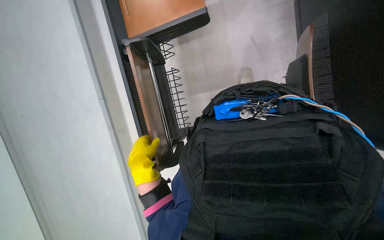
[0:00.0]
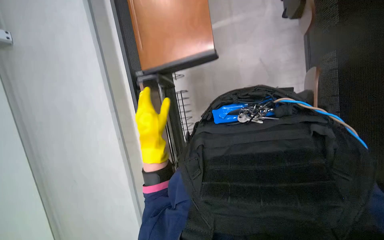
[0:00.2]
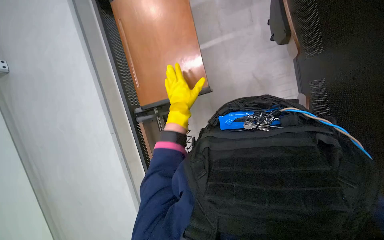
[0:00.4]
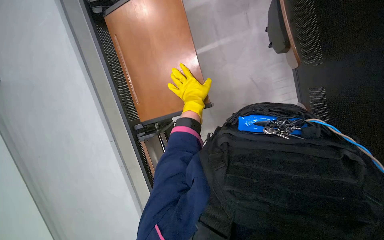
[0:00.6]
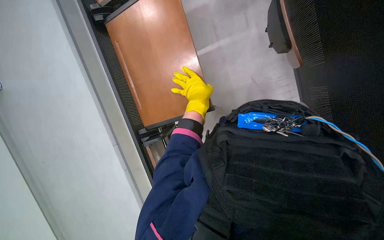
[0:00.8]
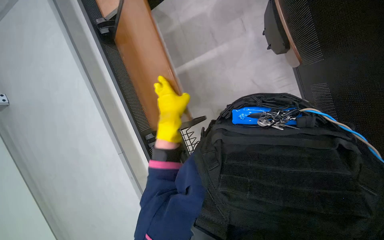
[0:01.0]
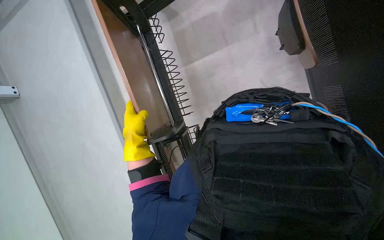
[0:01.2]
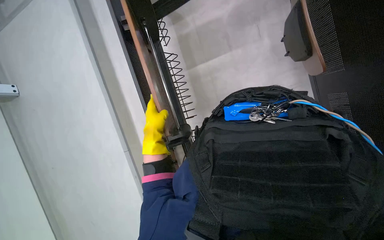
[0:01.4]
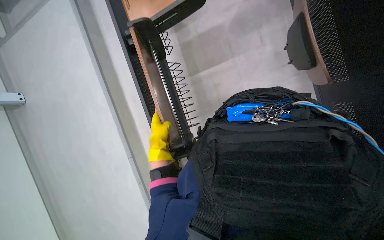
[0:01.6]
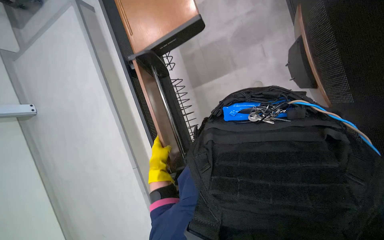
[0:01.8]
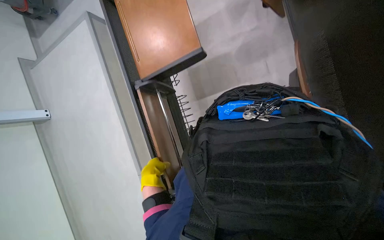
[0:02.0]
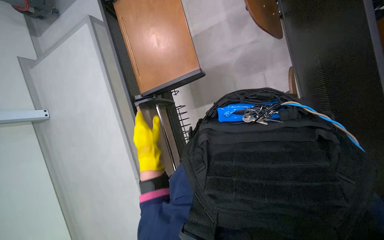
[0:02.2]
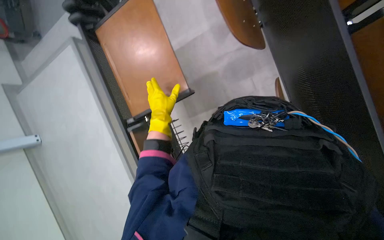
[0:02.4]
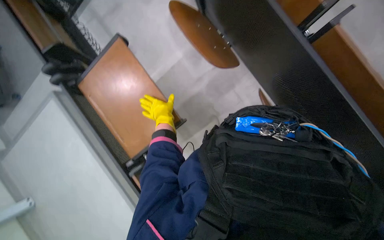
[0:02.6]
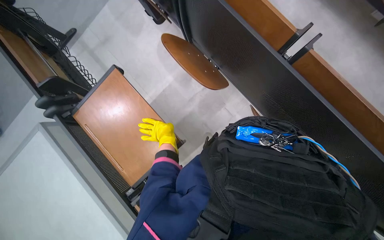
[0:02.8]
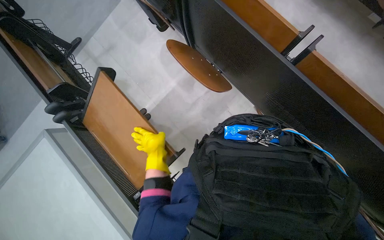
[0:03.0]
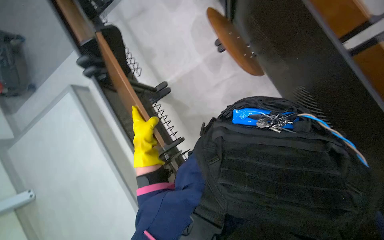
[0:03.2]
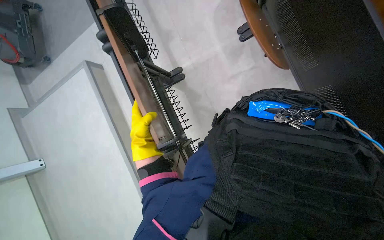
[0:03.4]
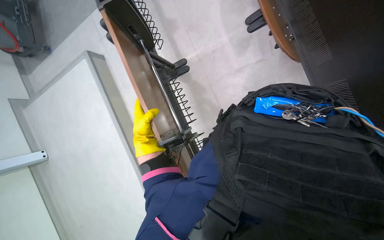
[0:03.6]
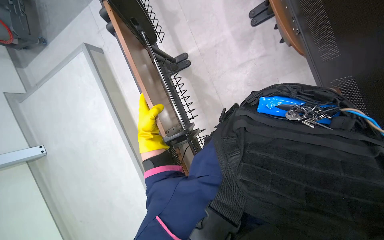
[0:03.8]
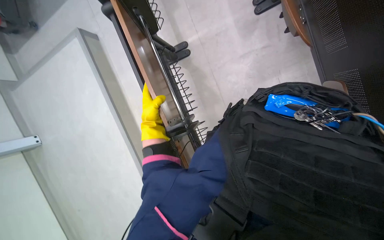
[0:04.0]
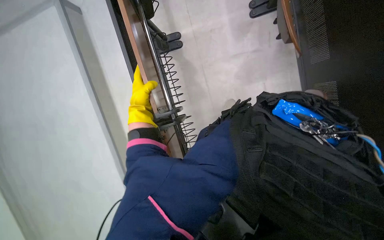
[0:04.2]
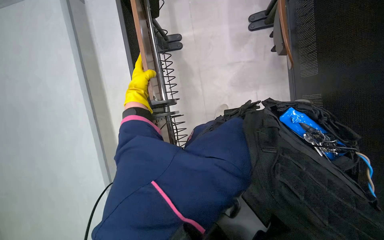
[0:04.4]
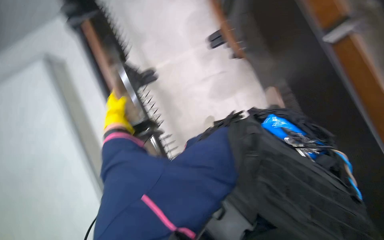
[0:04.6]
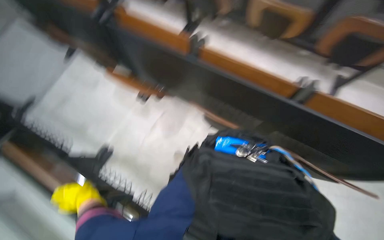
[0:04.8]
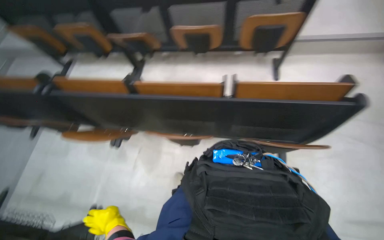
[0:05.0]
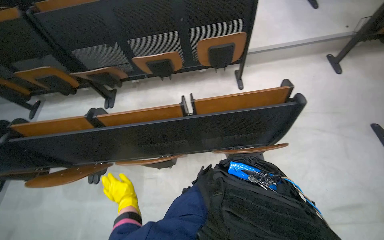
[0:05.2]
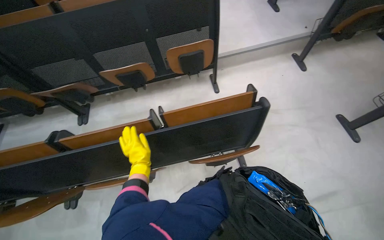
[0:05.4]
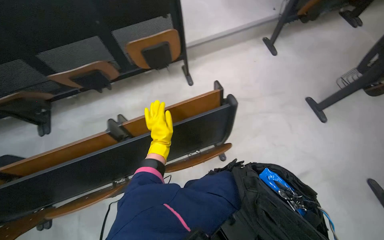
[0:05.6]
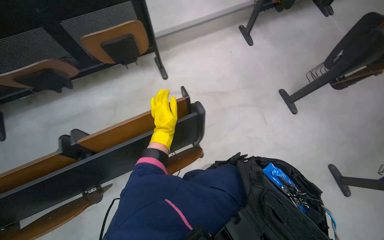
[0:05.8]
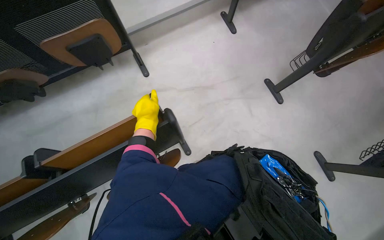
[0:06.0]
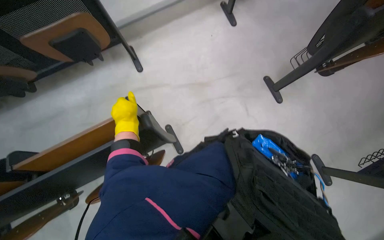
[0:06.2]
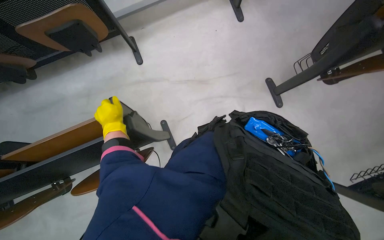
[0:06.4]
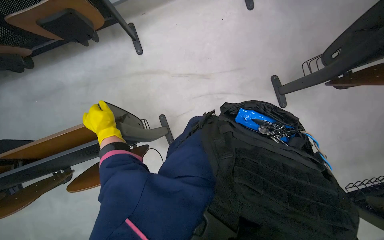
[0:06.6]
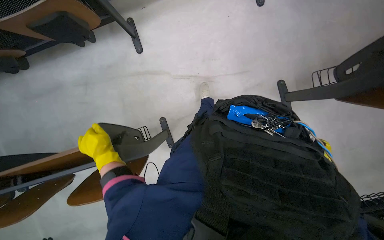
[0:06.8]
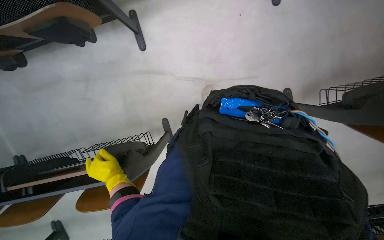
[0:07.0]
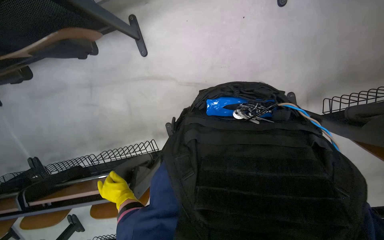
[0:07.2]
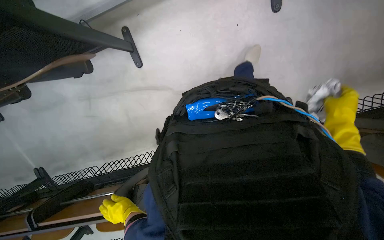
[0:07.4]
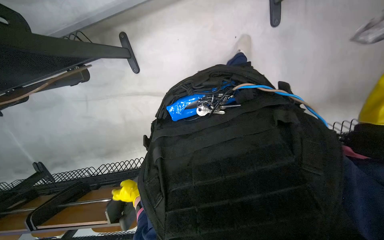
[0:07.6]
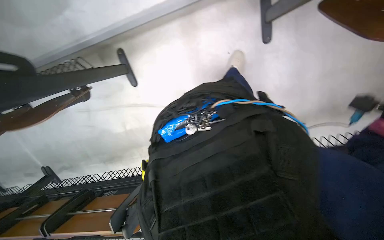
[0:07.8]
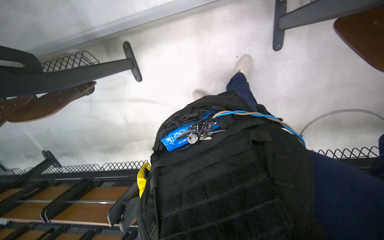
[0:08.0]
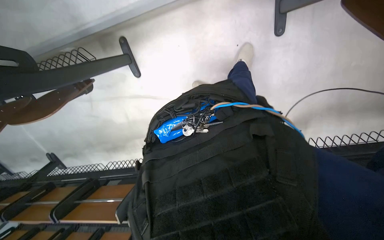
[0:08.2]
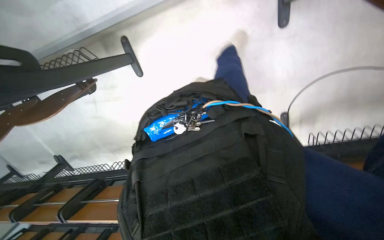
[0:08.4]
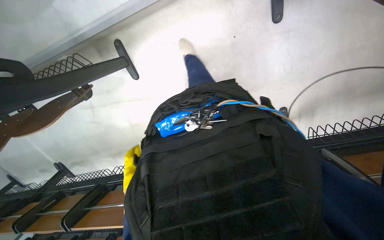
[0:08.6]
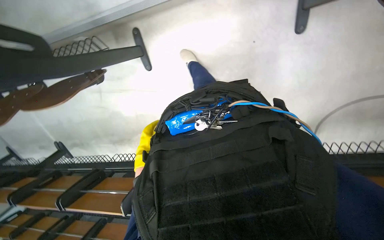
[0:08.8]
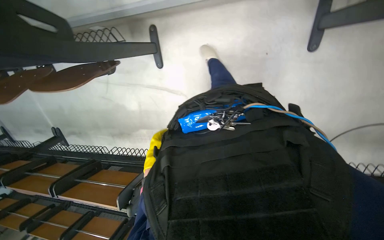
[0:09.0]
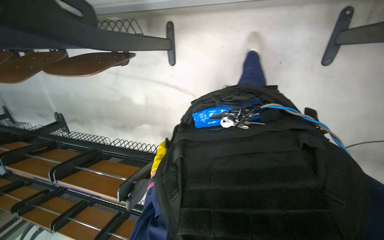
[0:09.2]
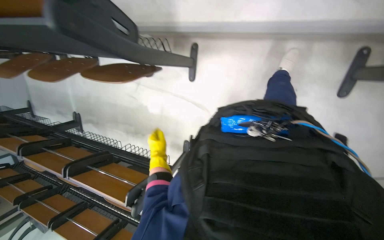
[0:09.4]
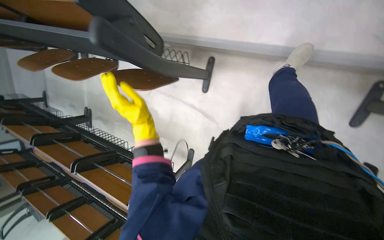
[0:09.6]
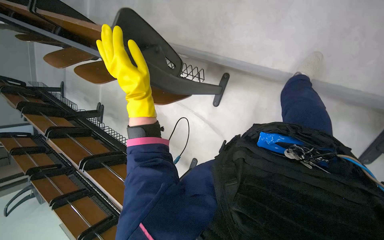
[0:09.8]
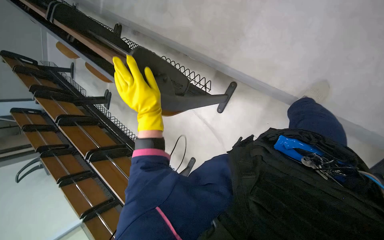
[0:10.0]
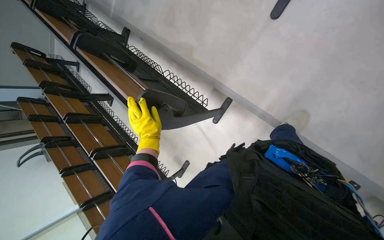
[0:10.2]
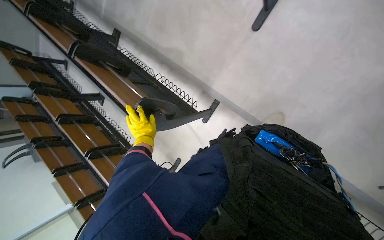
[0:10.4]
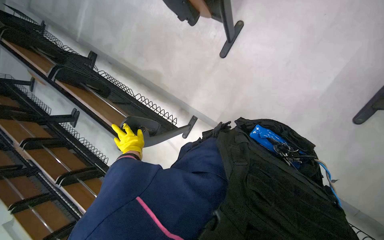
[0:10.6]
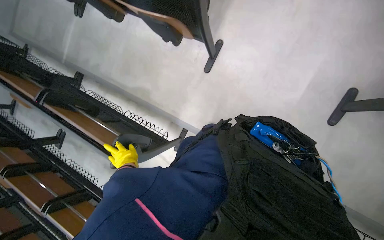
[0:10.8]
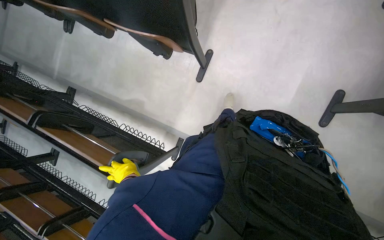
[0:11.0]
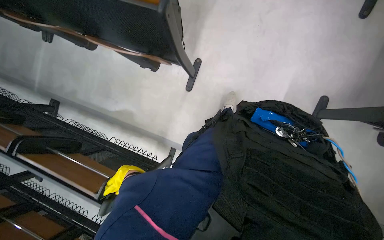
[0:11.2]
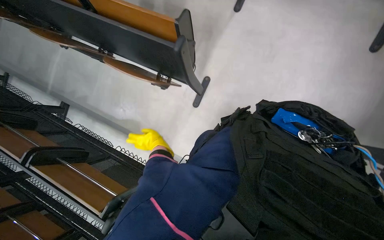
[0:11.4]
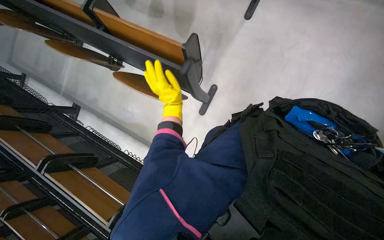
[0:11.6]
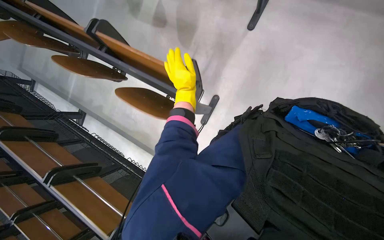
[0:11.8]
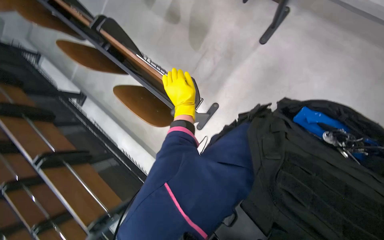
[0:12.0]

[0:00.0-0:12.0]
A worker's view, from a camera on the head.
Job: organizing items.
The whole recording: Folding Lecture Hall Desks. The worker folds the lecture hall desks.
0:00.0 to 0:01.6: The left hand goes approximately 10 cm up the picture.
0:01.6 to 0:03.0: The camera pitches upward, by roughly 35 degrees.
0:03.0 to 0:04.4: The camera pitches downward, by some 15 degrees. The scene turns roughly 35 degrees clockwise in the picture. The left hand heads to the left, covering about 25 cm.
0:04.4 to 0:06.0: The camera travels some 70 cm. The head rotates roughly 55 degrees to the right.
0:06.0 to 0:07.6: The head travels approximately 1 m. The wearer looks roughly 35 degrees further downward.
0:09.0 to 0:10.4: The wearer moves some 60 cm. The scene turns about 40 degrees clockwise in the picture.
0:10.4 to 0:12.0: The camera travels about 60 cm.

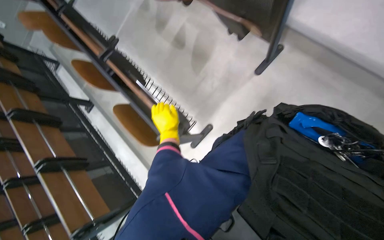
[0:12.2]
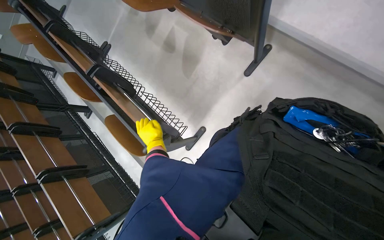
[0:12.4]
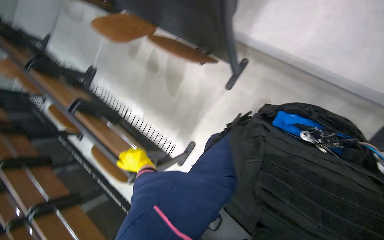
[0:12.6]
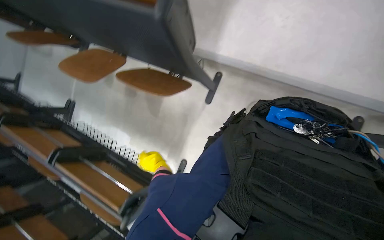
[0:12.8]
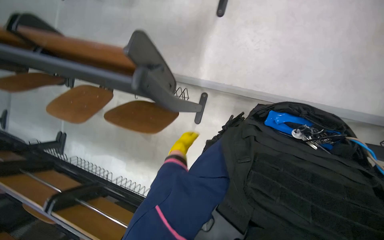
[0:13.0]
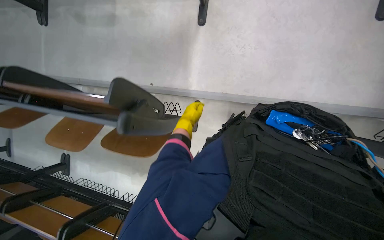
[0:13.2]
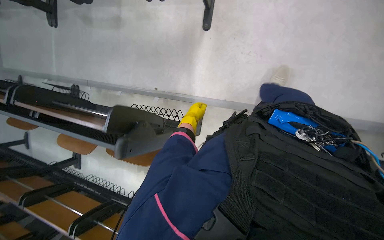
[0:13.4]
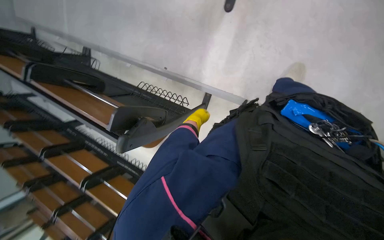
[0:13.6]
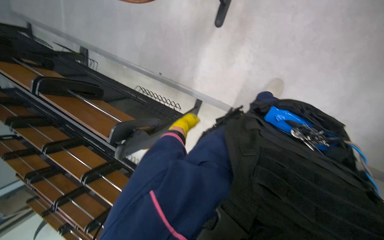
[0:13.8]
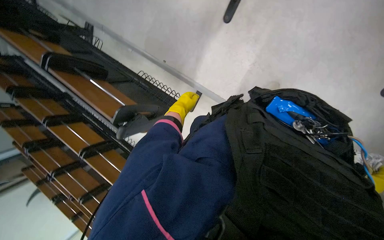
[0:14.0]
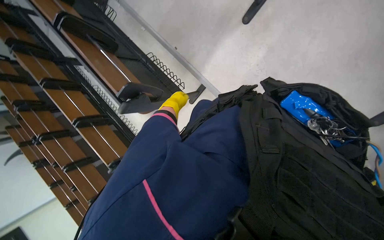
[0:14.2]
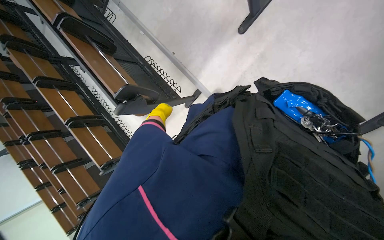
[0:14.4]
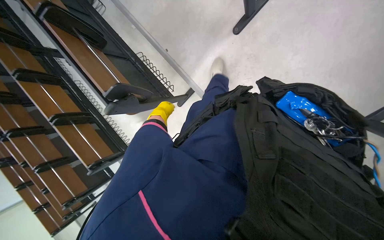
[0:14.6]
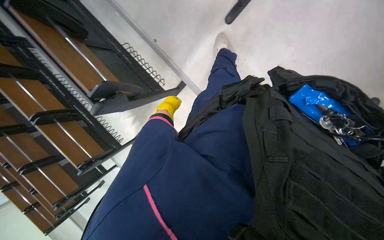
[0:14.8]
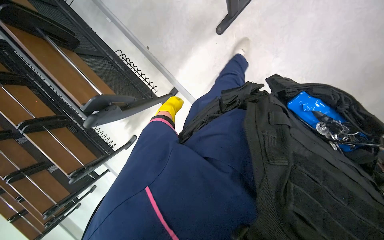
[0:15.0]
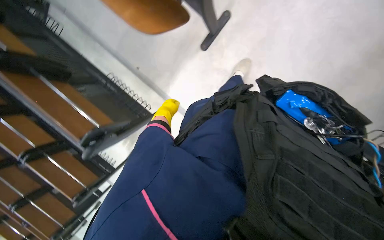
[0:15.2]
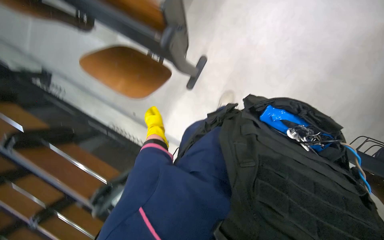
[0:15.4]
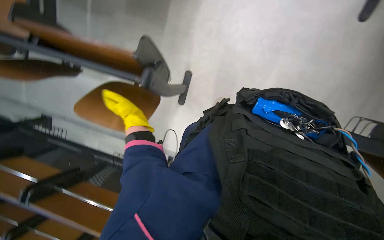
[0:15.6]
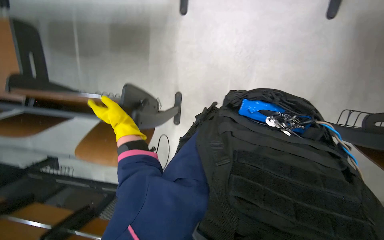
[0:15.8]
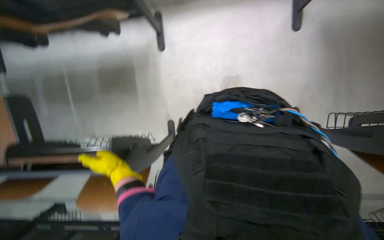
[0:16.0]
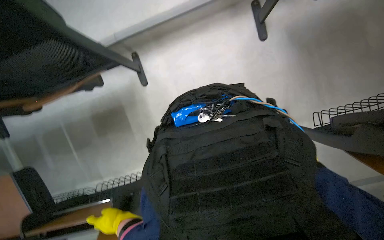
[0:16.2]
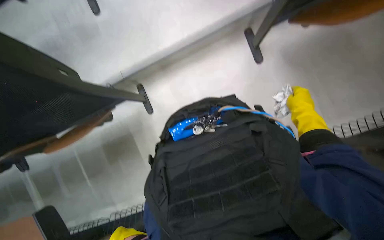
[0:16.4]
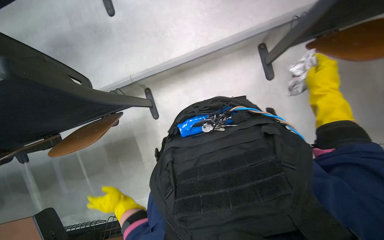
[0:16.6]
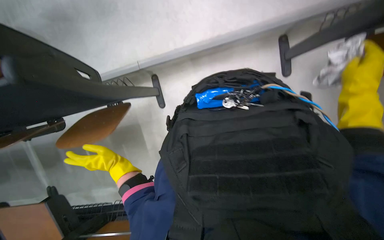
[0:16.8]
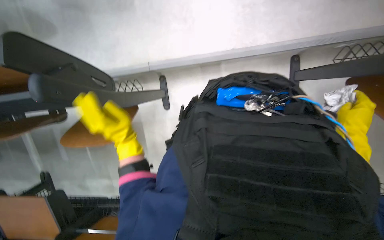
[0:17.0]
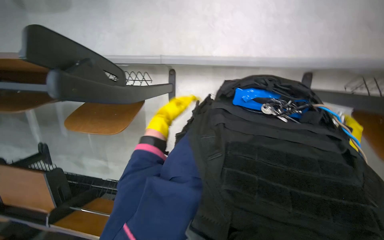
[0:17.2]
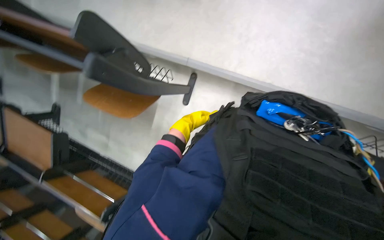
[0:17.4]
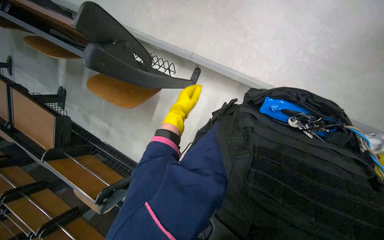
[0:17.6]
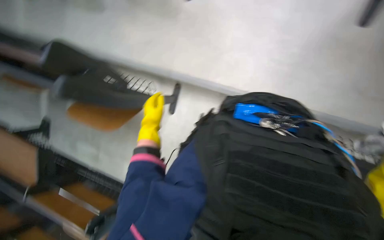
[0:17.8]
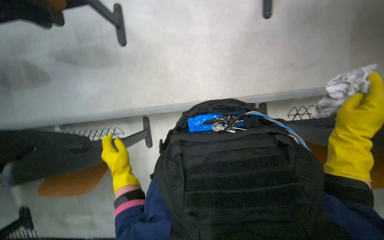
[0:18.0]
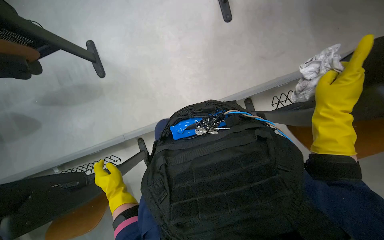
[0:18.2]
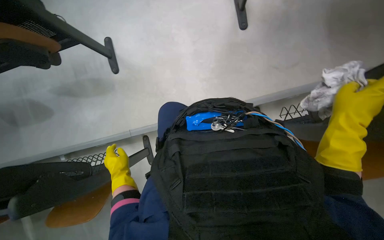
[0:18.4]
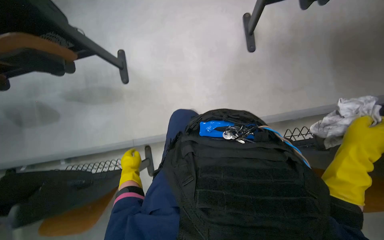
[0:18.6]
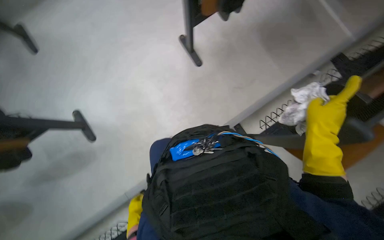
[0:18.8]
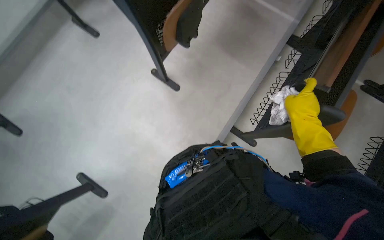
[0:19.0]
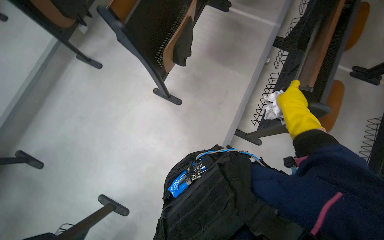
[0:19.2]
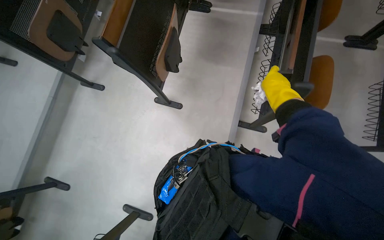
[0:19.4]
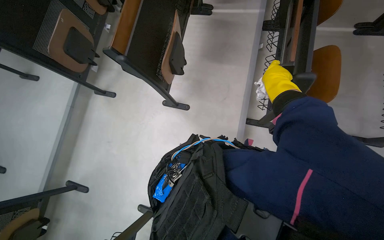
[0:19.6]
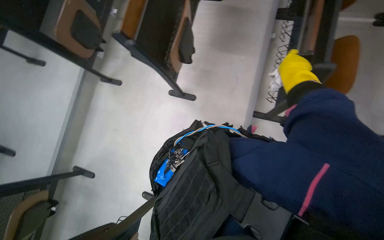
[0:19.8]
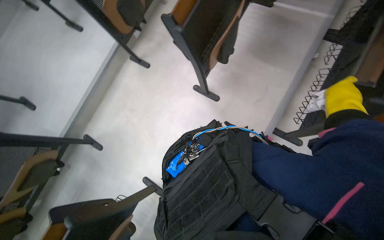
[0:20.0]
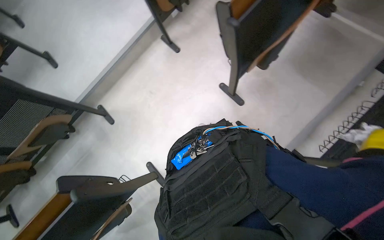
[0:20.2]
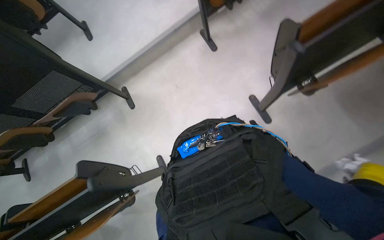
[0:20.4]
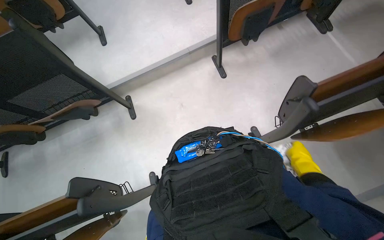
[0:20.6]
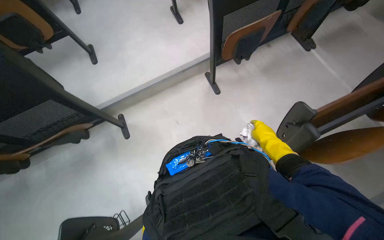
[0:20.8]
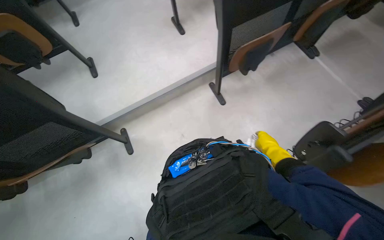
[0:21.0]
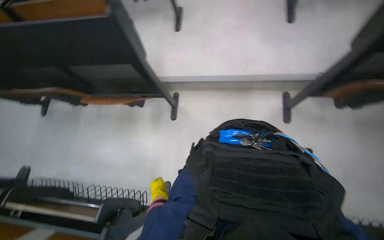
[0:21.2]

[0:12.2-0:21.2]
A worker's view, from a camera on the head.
Job: organizing items.
The whole recording: Folding Lecture Hall Desks. The worker folds the lecture hall desks.
0:12.2 to 0:13.8: The camera is carried approximately 40 cm.
0:13.8 to 0:15.2: The view pans to the right by roughly 15 degrees.
0:15.2 to 0:16.6: The head travels roughly 60 cm. The wearer looks approximately 35 degrees further upward. The scene rotates counterclockwise by about 60 degrees.
0:16.6 to 0:18.2: The camera pitches upward, by approximately 15 degrees.
0:19.8 to 0:21.2: The camera travels approximately 90 cm. The wearer's head swings some 75 degrees to the left.
